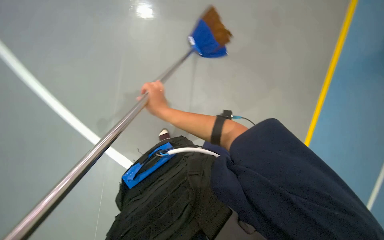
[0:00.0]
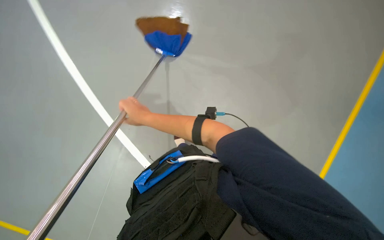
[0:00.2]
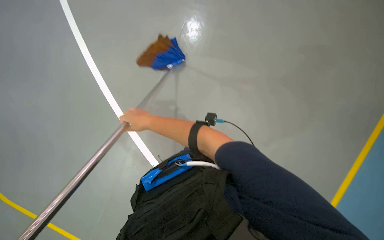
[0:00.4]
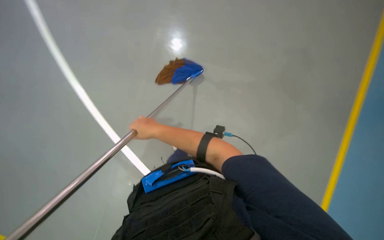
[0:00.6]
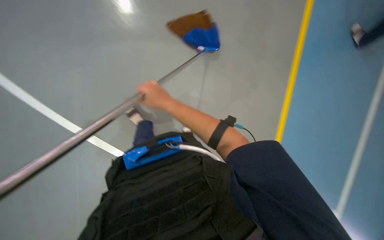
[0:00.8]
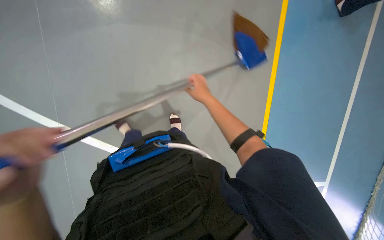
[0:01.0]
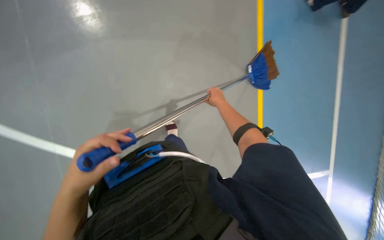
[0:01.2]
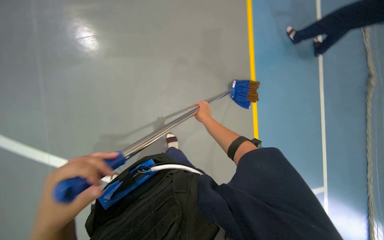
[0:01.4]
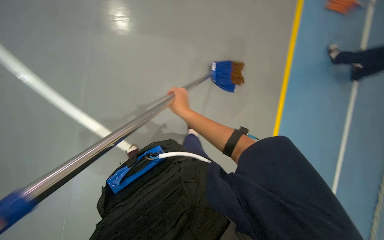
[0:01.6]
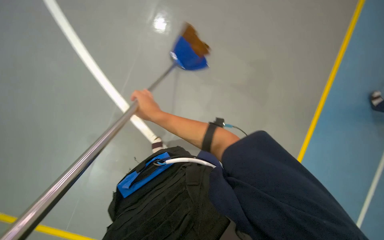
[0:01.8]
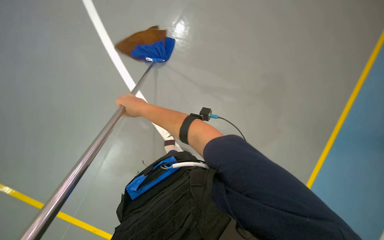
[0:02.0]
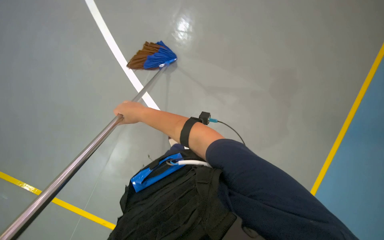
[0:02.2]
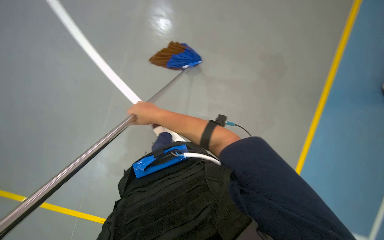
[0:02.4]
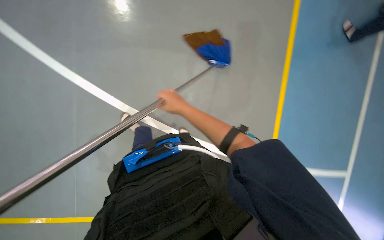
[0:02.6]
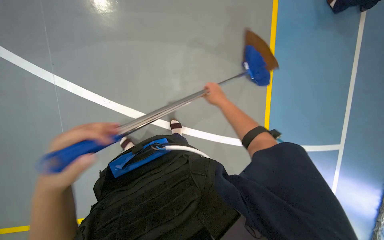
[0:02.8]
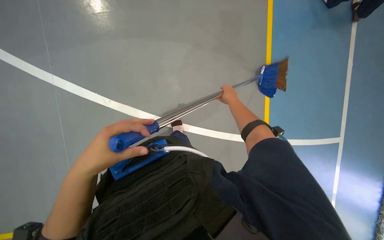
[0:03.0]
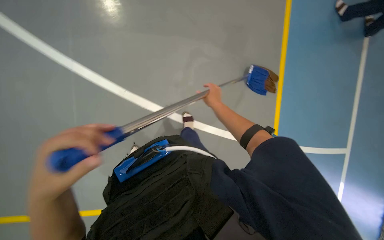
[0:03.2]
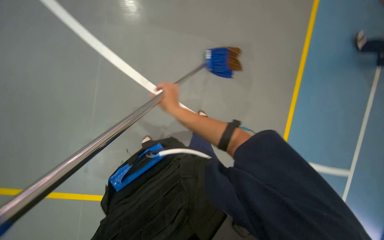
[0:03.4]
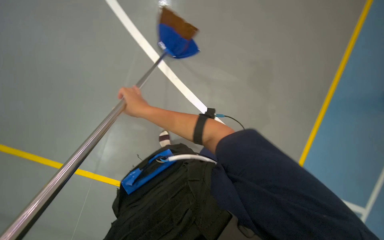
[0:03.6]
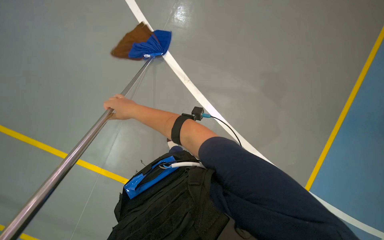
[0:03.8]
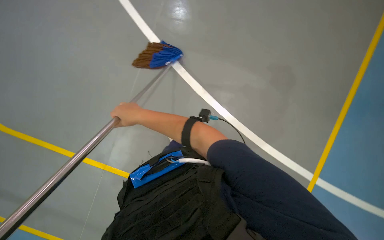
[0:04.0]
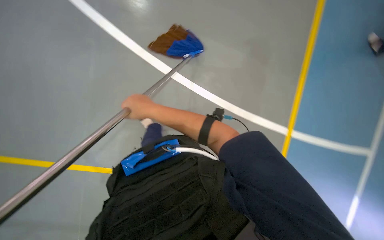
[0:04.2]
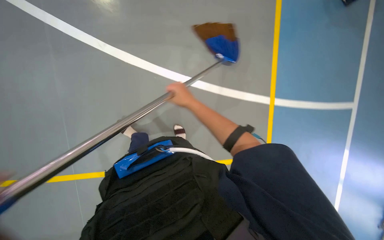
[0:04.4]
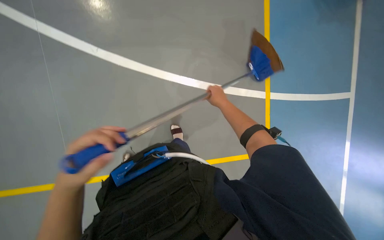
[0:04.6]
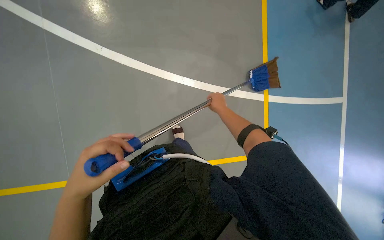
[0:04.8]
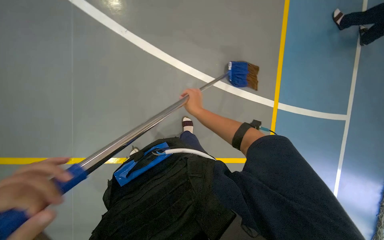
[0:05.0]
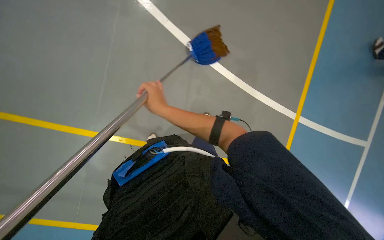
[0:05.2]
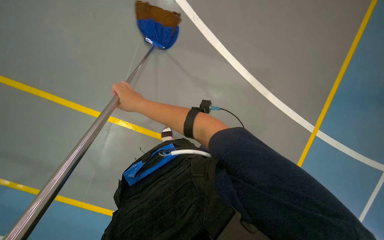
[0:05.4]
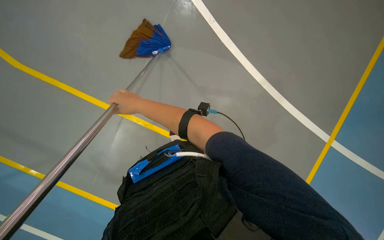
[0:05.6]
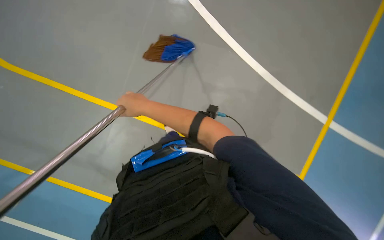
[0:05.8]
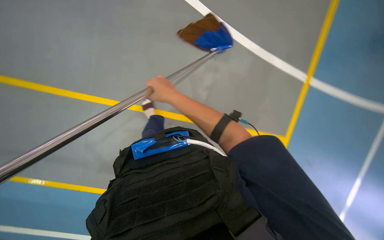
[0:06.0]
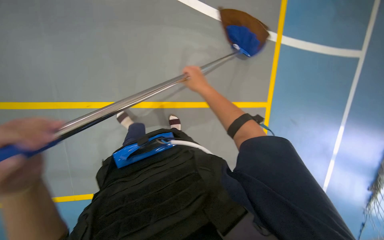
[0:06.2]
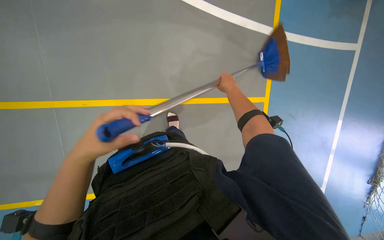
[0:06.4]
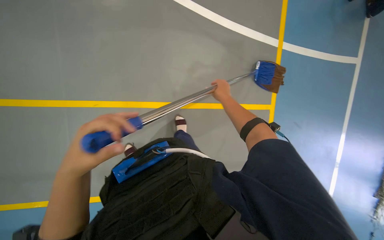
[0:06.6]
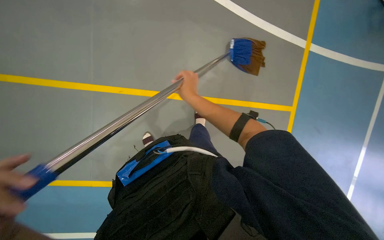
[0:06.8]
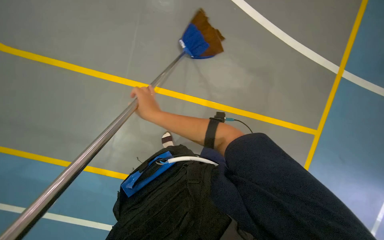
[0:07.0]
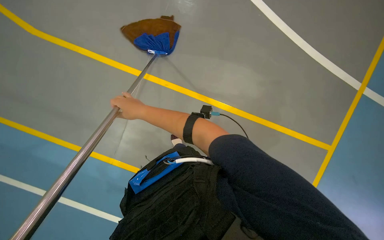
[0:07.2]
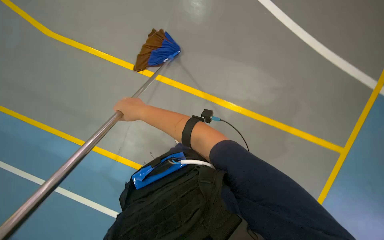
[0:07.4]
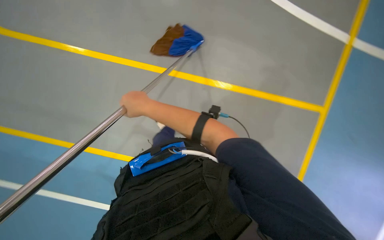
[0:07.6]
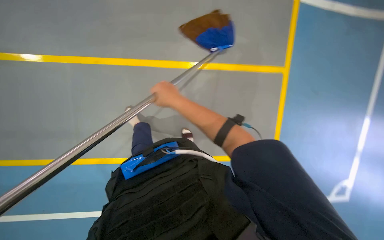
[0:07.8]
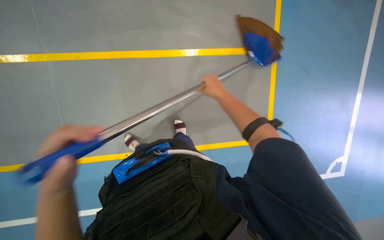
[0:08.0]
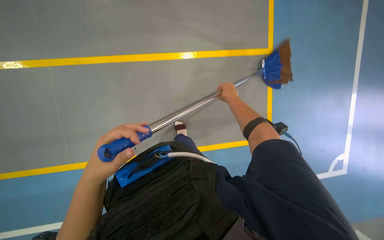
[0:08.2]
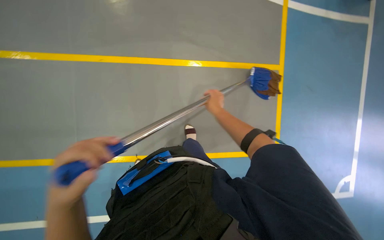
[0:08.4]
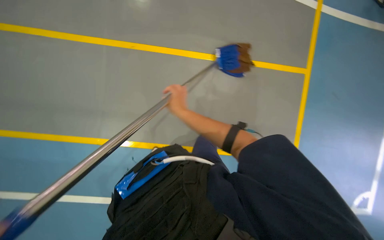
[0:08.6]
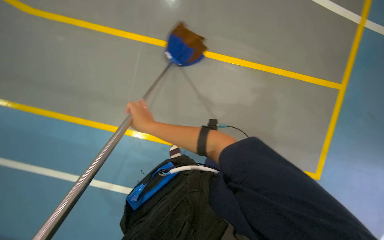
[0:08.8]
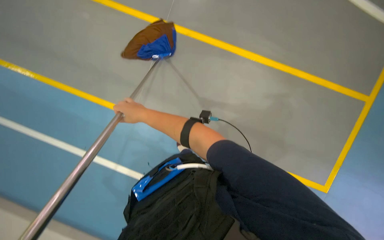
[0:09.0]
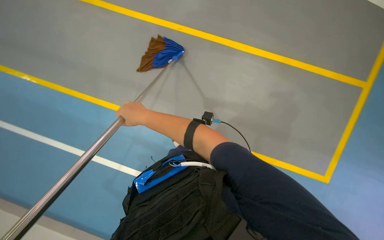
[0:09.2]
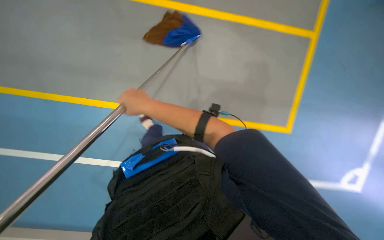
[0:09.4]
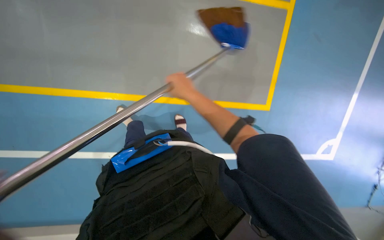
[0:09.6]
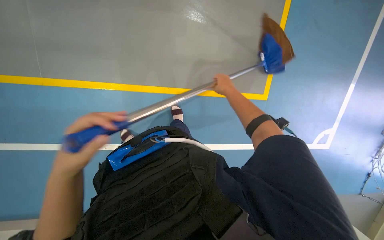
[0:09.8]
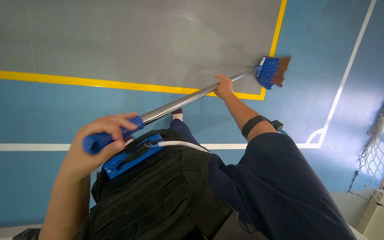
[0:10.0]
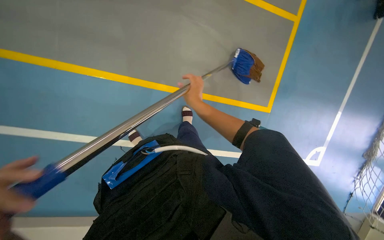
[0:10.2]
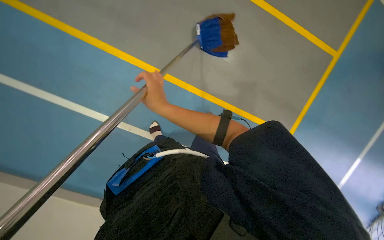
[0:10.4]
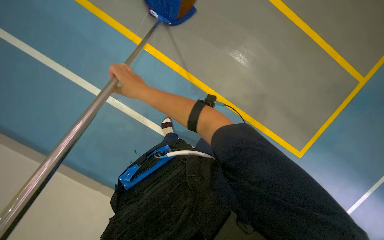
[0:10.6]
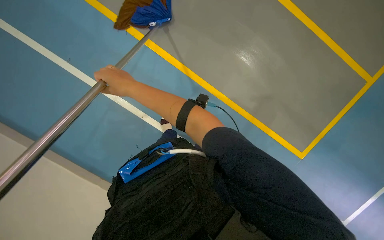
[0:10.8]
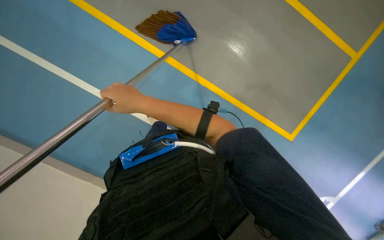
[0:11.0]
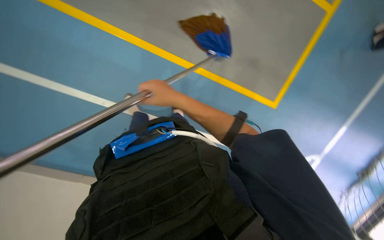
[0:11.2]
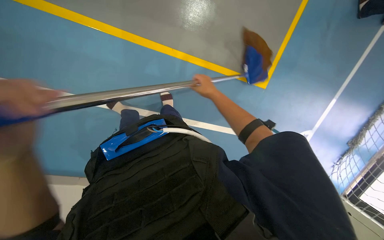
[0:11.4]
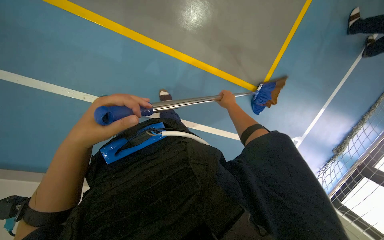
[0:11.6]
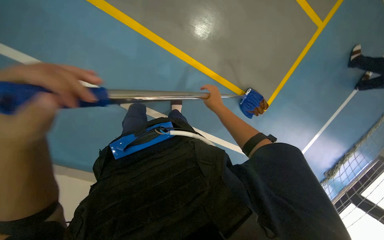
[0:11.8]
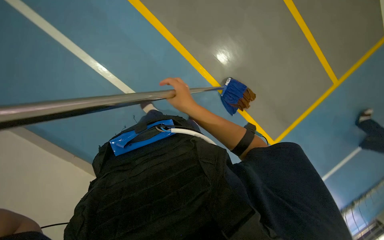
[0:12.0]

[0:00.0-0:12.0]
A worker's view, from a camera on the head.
Job: mopping floor.
The whole recording: Mopping floor with bucket. The worker dips and wrings the mop in the bucket, then mops the floor, and moves the cleaning cart.
0:00.0 to 0:01.6: The view tilts roughly 15 degrees upward. The right hand travels to the right and back again, approximately 20 cm each way.
0:01.6 to 0:03.0: The right hand heads farther from the camera, covering some 10 cm.
0:03.0 to 0:04.4: The right hand goes about 20 cm to the left.
0:04.4 to 0:06.0: The right hand moves left and right over approximately 30 cm, changing direction 2 times.
0:06.0 to 0:07.6: The right hand travels to the right and back again, about 25 cm each way.
0:07.6 to 0:09.0: The right hand reaches about 30 cm to the right, then returns.
0:09.0 to 0:10.4: The right hand goes to the right and returns, some 30 cm each way.
0:10.4 to 0:12.0: The right hand goes left and right, roughly 30 cm each way, reversing 2 times.

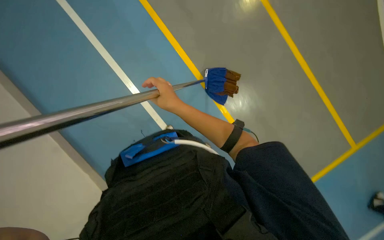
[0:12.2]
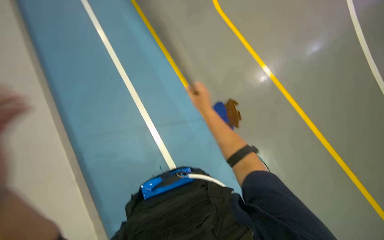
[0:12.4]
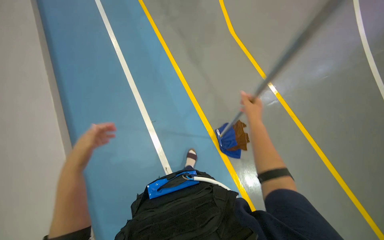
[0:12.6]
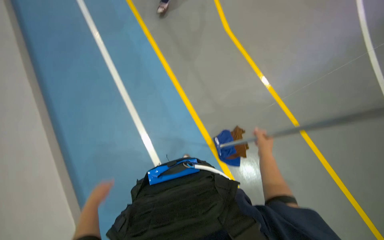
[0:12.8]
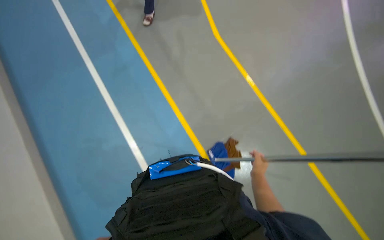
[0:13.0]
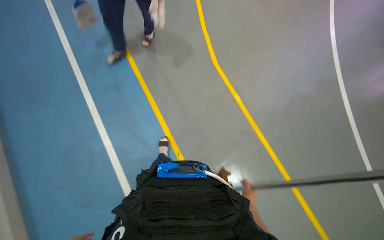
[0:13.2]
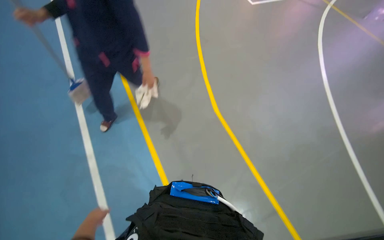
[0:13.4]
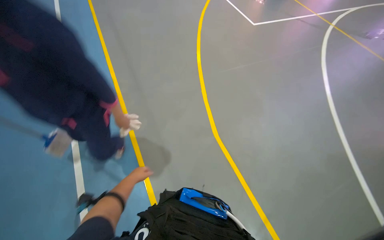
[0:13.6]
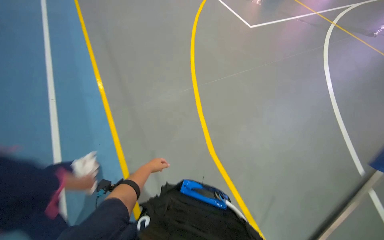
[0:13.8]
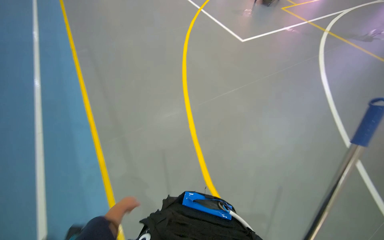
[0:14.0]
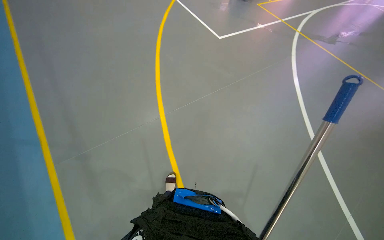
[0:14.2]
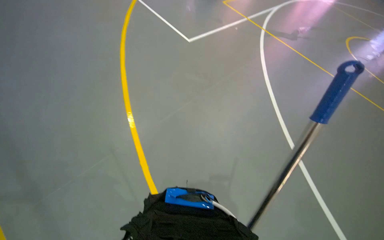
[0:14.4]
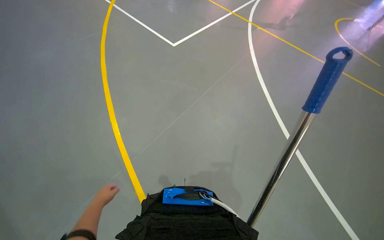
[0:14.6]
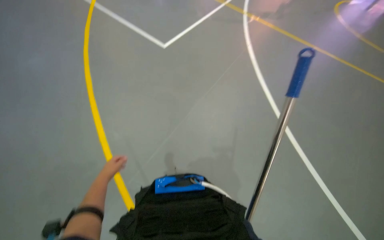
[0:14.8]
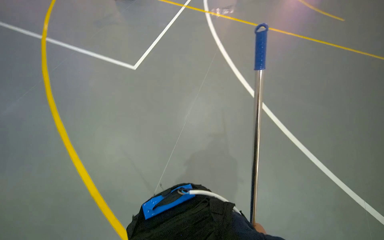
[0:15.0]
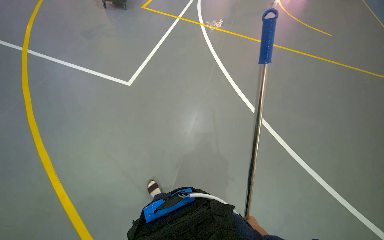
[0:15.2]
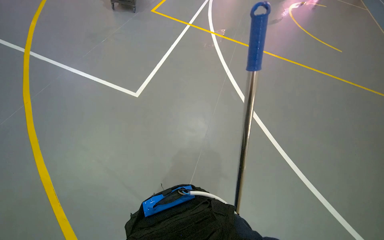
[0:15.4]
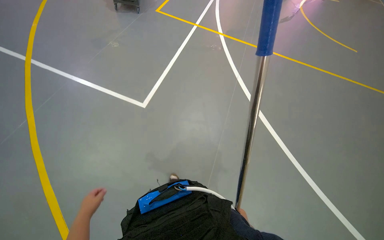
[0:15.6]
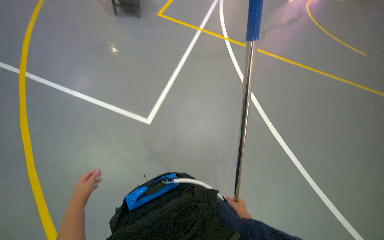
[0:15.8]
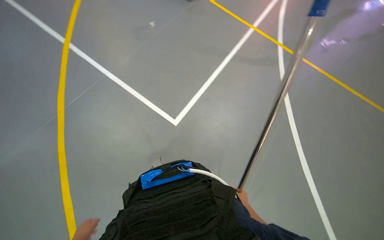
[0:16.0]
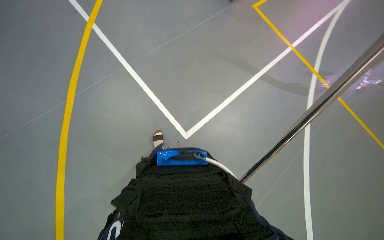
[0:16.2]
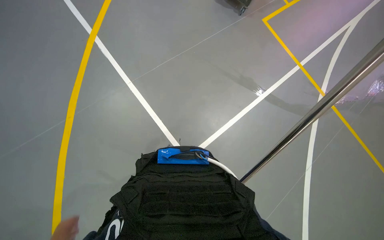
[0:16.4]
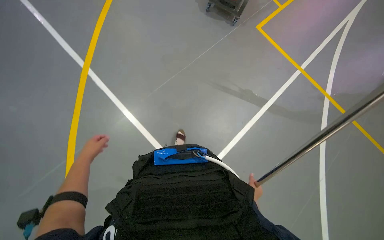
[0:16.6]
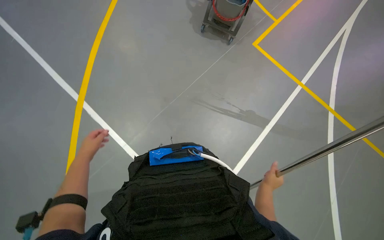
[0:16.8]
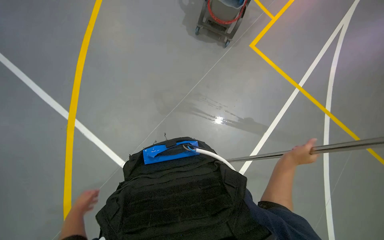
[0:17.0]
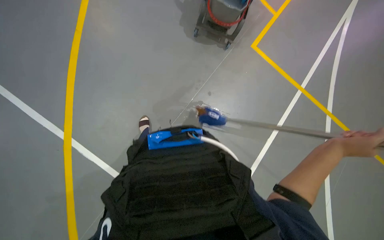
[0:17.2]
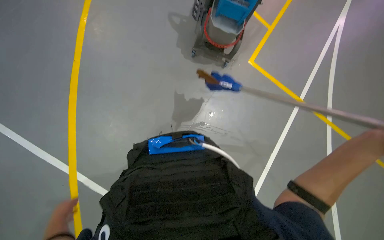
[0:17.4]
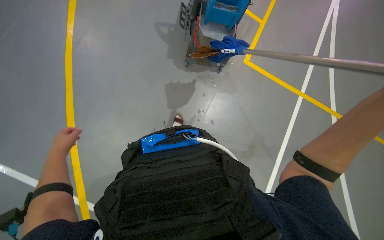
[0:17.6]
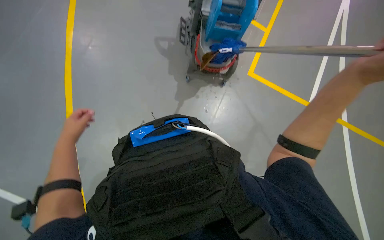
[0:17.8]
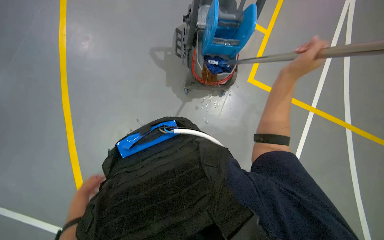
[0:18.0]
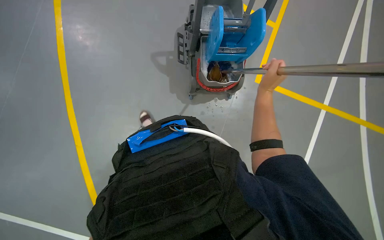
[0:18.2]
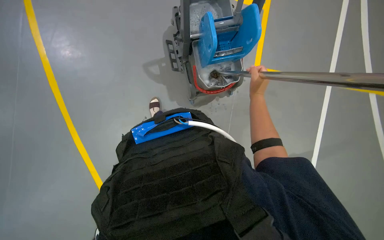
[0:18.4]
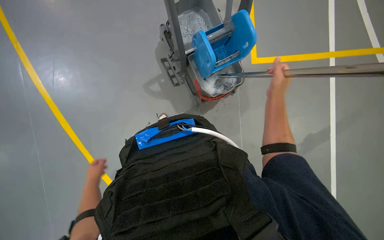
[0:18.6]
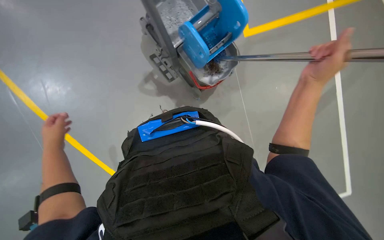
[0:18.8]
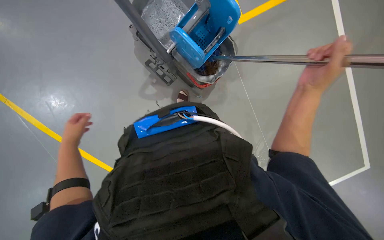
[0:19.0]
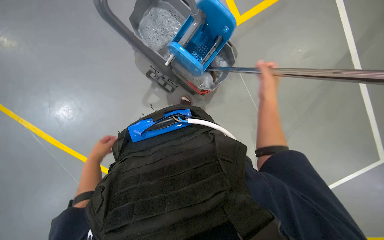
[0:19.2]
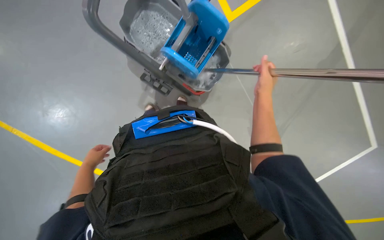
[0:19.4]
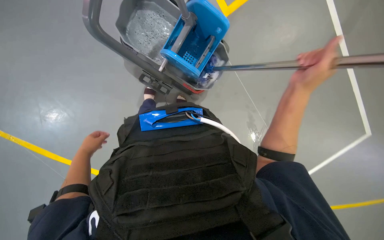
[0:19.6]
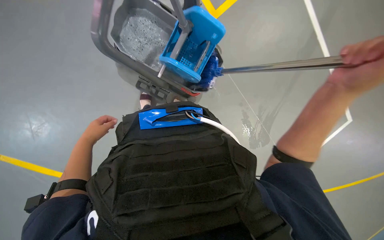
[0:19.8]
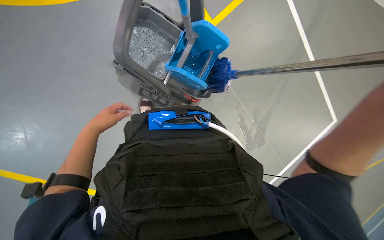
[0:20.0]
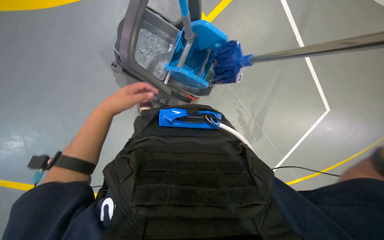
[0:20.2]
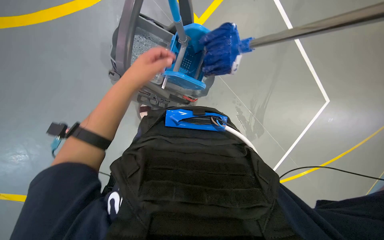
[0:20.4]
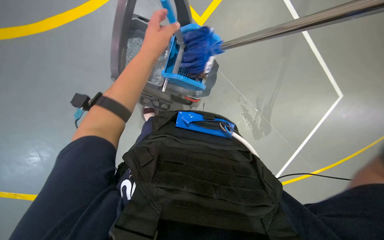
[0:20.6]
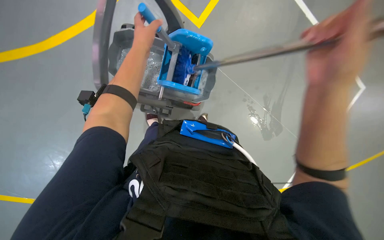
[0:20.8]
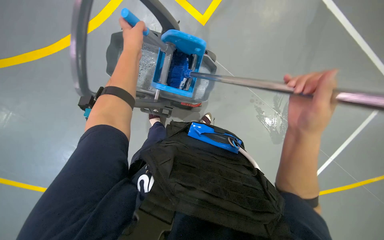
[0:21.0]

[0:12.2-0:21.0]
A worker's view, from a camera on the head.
Job: mopping floor.
The whole recording: Mopping floor with bucket. The worker dips and wrings the mop in the bucket, then mops the floor, and moves the cleaning cart.
0:12.2 to 0:13.6: The wearer's head swings some 25 degrees to the left. The wearer looks approximately 35 degrees further upward.
0:13.6 to 0:15.2: The wearer's head swings roughly 45 degrees to the right.
0:15.2 to 0:16.6: The wearer moves roughly 50 cm.
0:16.6 to 0:18.0: The view tilts about 20 degrees upward.
0:18.0 to 0:19.6: The left hand travels up the picture by some 20 cm, while the right hand swings nearer and farther, about 10 cm each way, with 3 reversals.
0:19.6 to 0:21.0: The left hand is displaced up the picture and to the right by approximately 40 cm.
